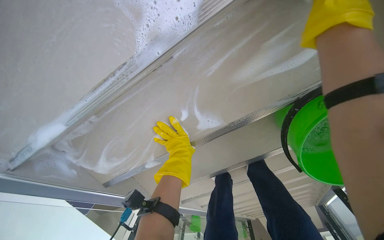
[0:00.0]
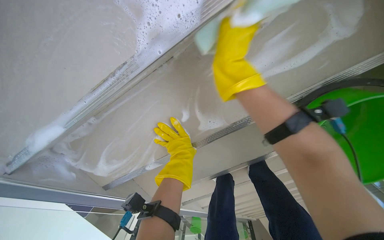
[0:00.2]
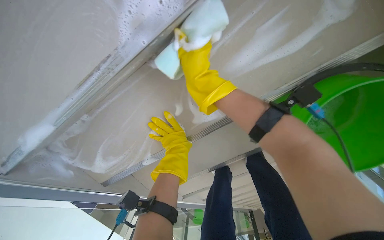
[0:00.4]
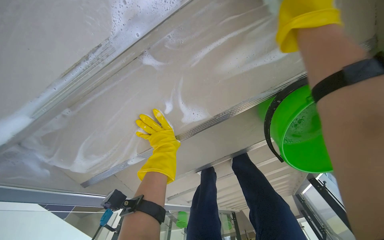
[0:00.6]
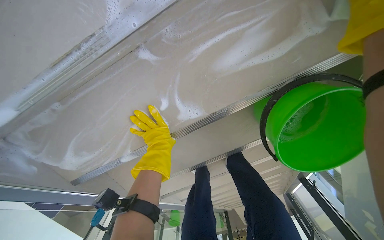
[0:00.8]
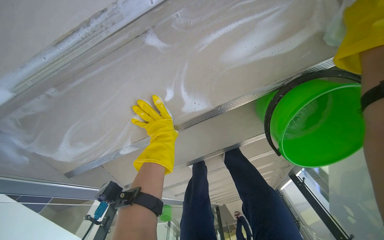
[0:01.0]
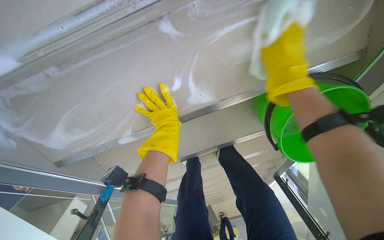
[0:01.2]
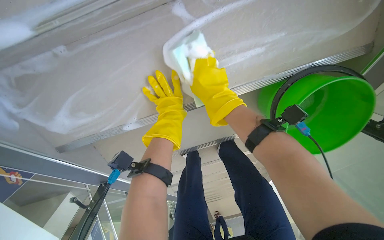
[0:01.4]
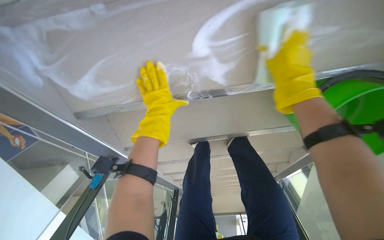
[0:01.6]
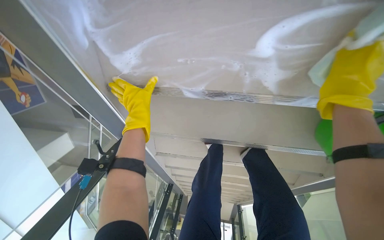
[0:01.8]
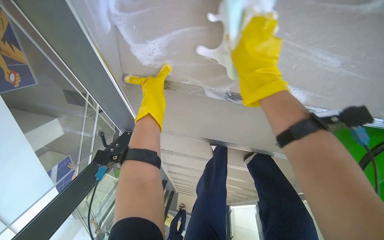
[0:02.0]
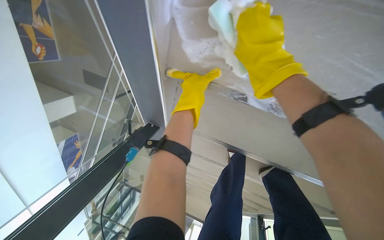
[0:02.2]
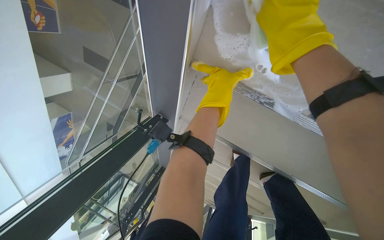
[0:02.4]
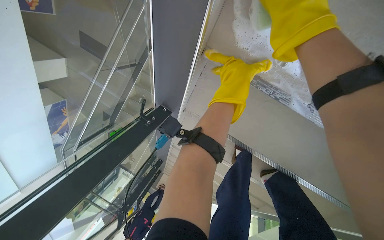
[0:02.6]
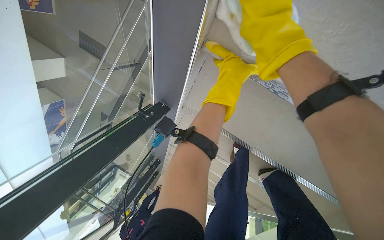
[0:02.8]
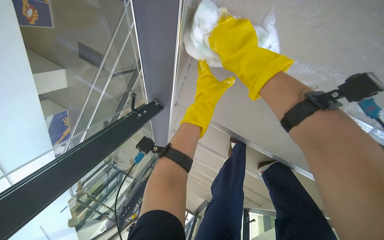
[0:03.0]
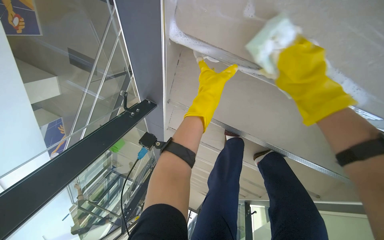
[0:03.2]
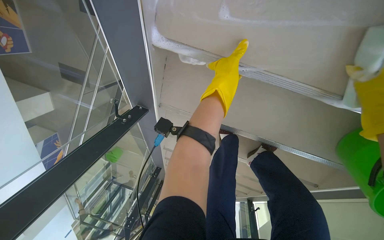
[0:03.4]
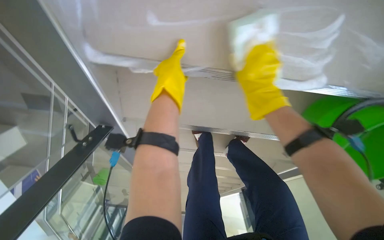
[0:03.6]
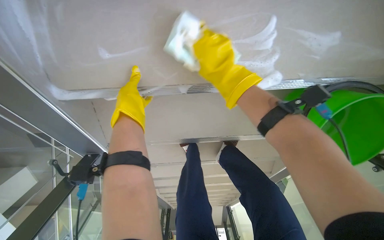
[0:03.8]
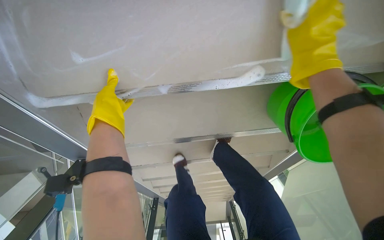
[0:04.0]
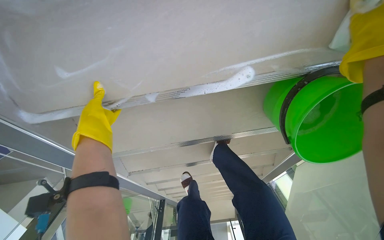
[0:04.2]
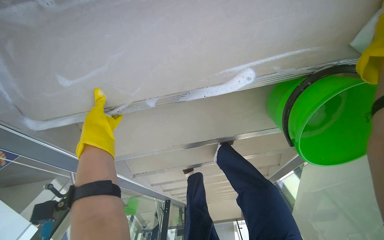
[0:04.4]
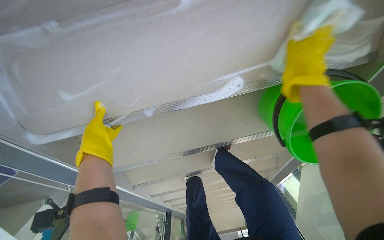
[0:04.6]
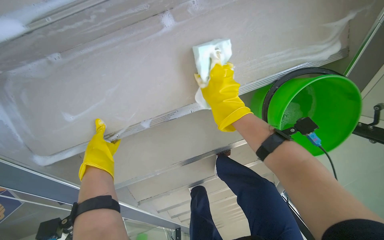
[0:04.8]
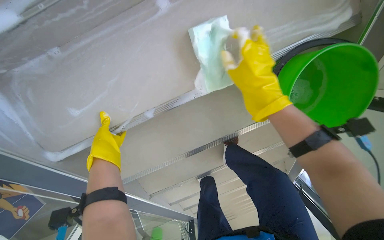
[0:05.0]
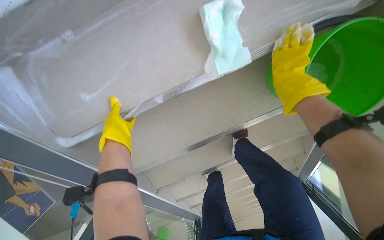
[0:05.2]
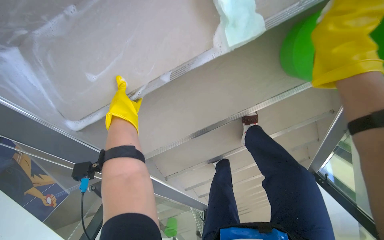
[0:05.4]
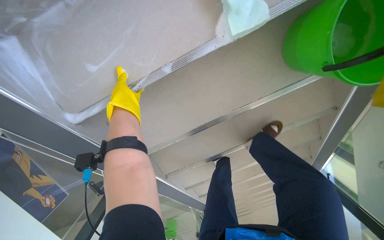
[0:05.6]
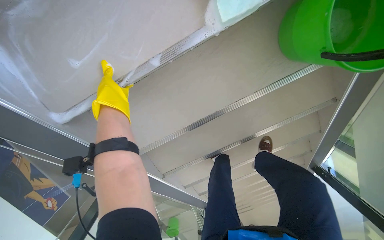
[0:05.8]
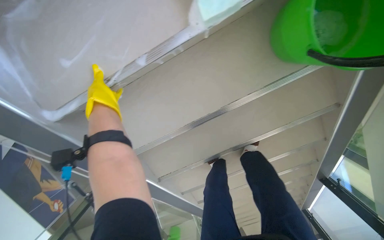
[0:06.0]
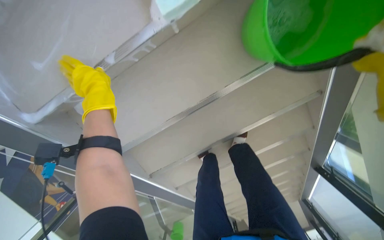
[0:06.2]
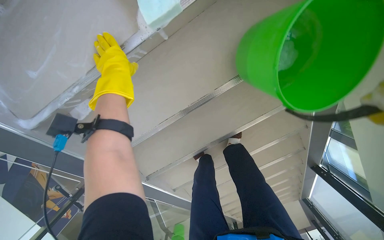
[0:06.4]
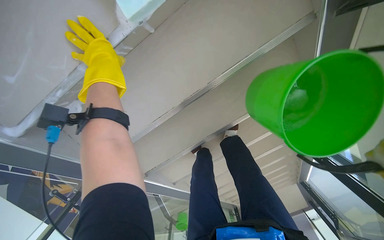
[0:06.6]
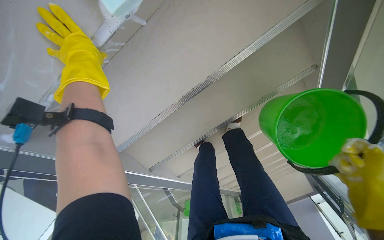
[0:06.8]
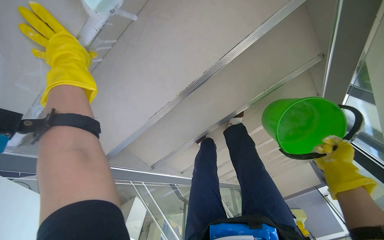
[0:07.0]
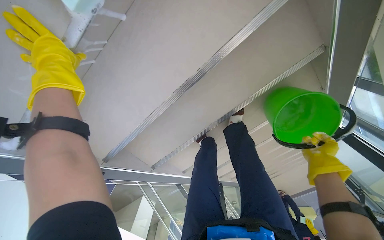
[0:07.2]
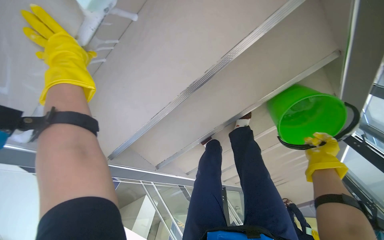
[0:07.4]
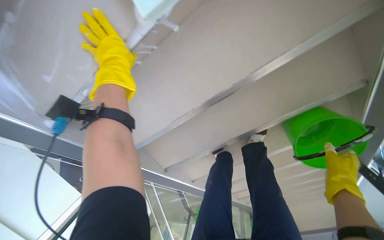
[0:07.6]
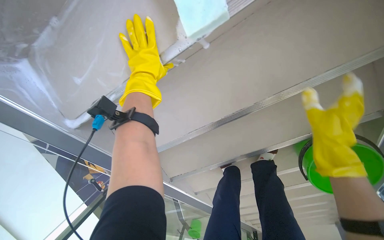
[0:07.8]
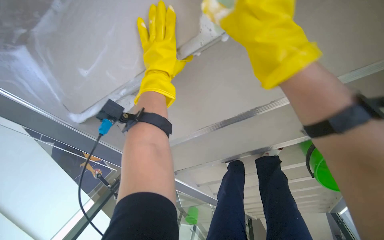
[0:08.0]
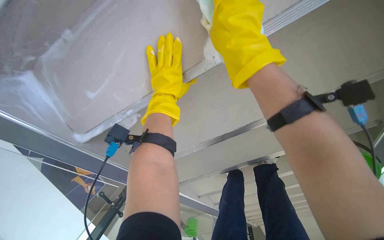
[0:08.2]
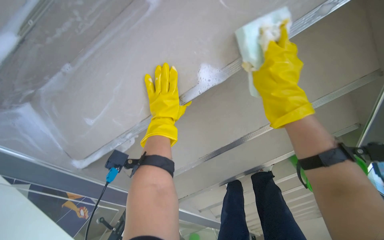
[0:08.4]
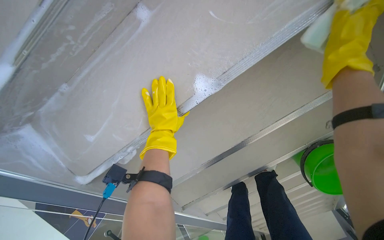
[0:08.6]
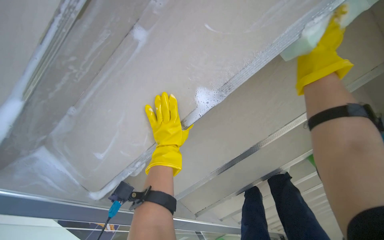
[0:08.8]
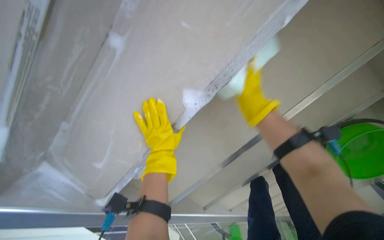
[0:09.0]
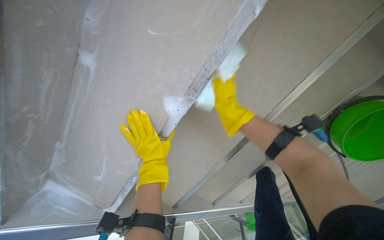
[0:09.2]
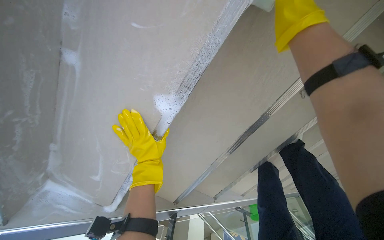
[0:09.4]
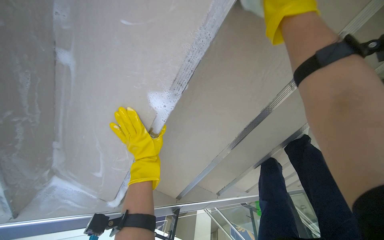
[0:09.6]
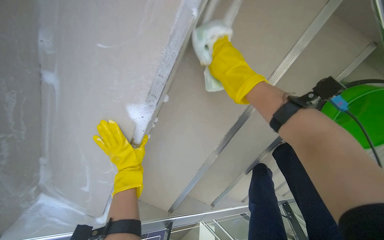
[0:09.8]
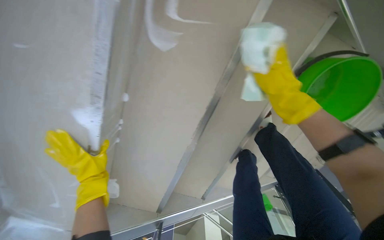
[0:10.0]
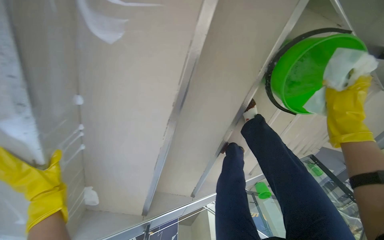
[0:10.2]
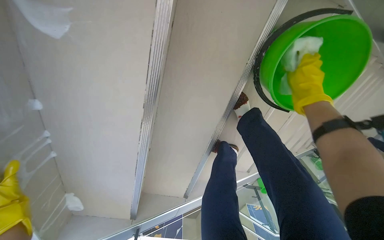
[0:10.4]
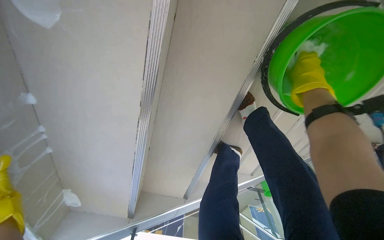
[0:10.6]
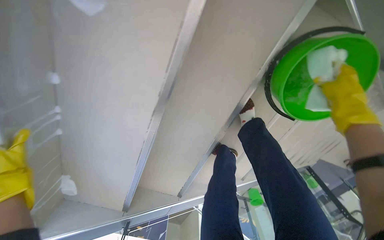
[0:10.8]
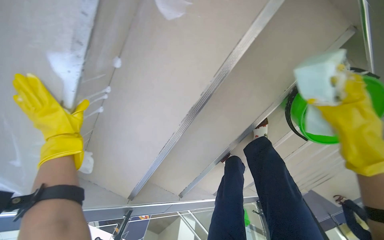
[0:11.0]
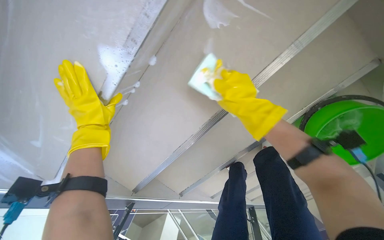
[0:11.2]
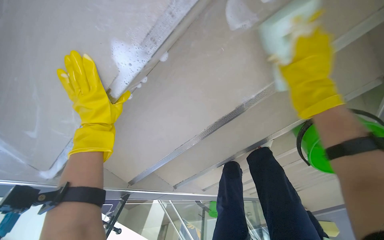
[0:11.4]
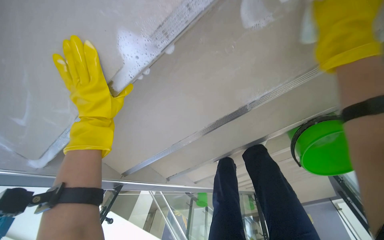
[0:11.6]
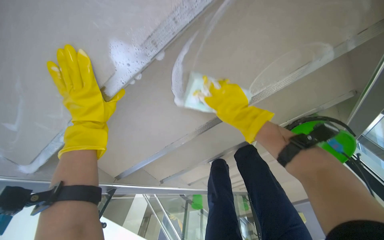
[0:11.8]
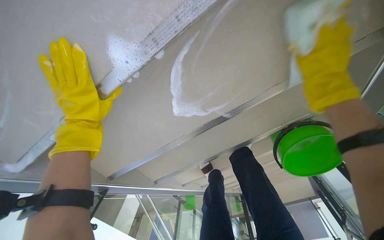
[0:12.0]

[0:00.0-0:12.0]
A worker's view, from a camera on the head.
Job: wiping surfaces.
The whole recording: Cleaning underside of stairs. The worker cleans the underside of the stairs with a sponge and soapy water.
0:00.0 to 0:01.6: The left hand travels to the left by about 10 cm.
0:01.6 to 0:03.0: The scene turns about 35 degrees clockwise in the picture.
0:03.0 to 0:04.4: The scene turns some 35 degrees counterclockwise in the picture.
0:06.0 to 0:07.6: The left hand goes roughly 15 cm up the picture.
0:07.6 to 0:09.0: The right hand heads up the picture and to the left, covering some 50 cm.
0:09.0 to 0:10.4: The head travels to the right, roughly 50 cm. Everything in view rotates approximately 25 degrees counterclockwise.
0:10.4 to 0:12.0: The scene rotates clockwise by about 35 degrees.

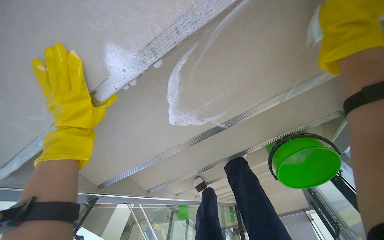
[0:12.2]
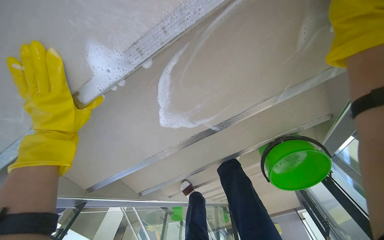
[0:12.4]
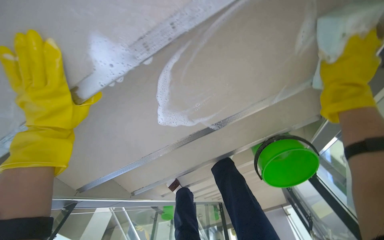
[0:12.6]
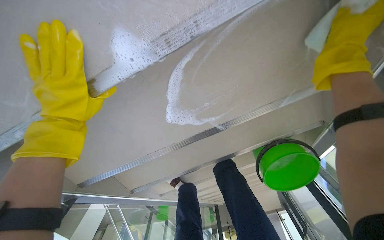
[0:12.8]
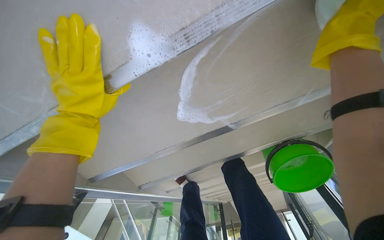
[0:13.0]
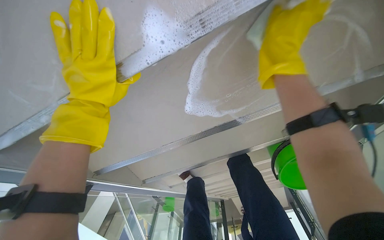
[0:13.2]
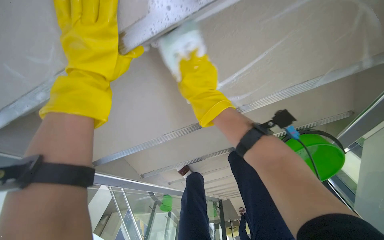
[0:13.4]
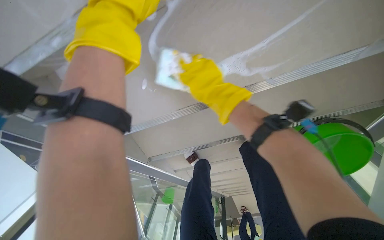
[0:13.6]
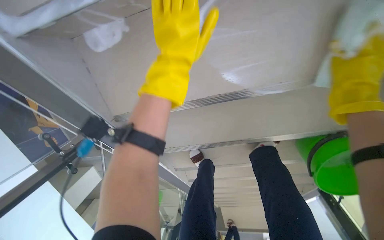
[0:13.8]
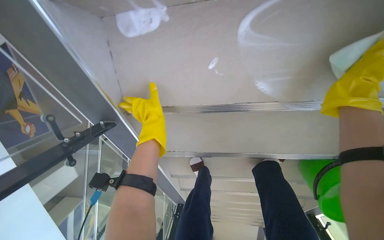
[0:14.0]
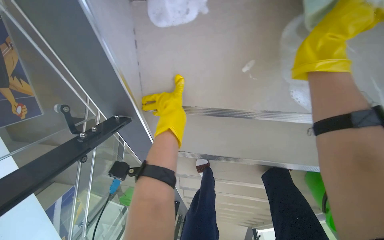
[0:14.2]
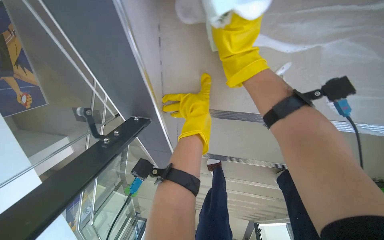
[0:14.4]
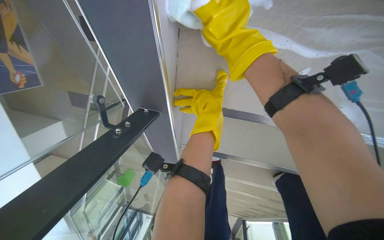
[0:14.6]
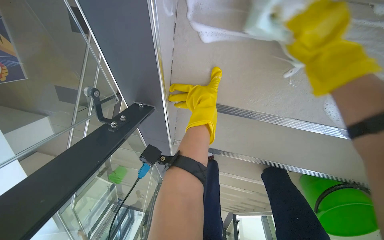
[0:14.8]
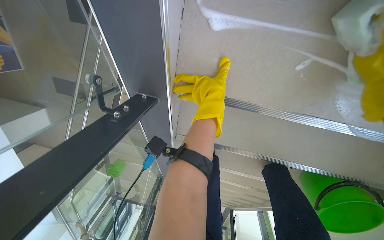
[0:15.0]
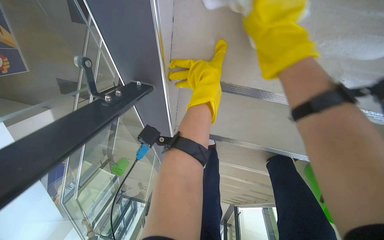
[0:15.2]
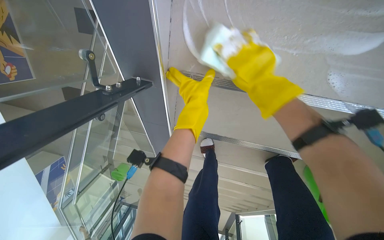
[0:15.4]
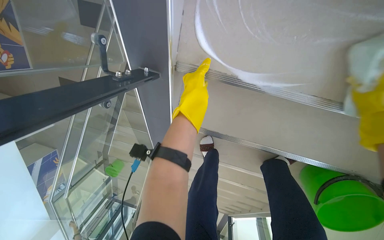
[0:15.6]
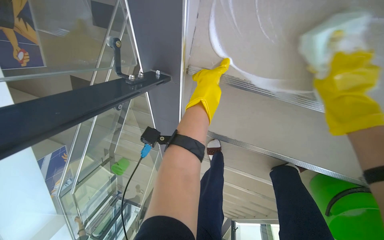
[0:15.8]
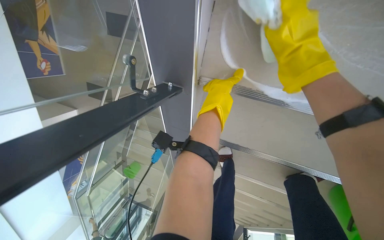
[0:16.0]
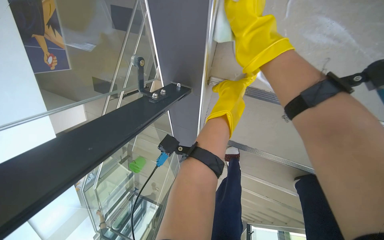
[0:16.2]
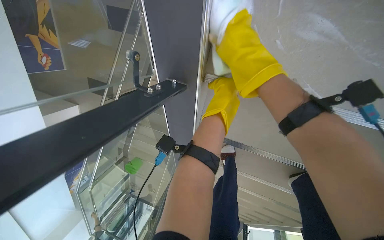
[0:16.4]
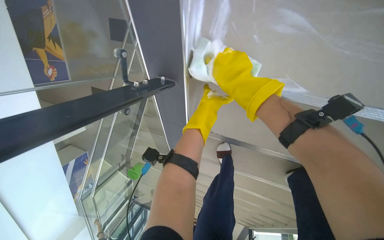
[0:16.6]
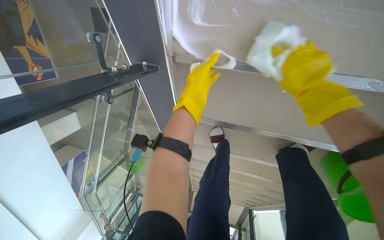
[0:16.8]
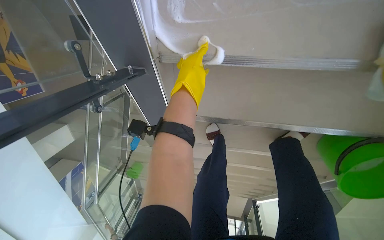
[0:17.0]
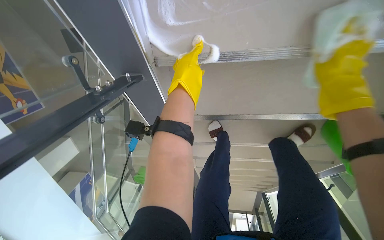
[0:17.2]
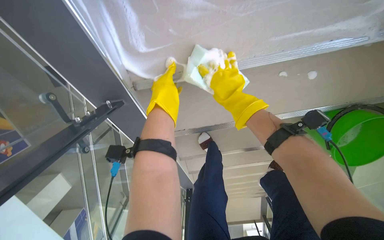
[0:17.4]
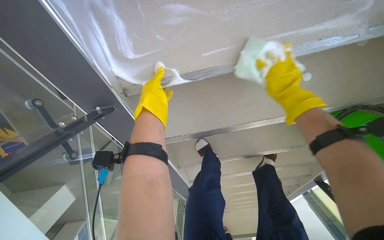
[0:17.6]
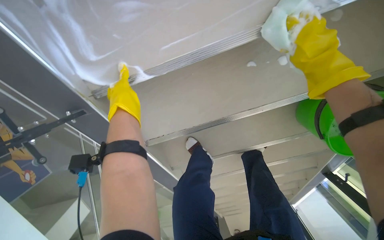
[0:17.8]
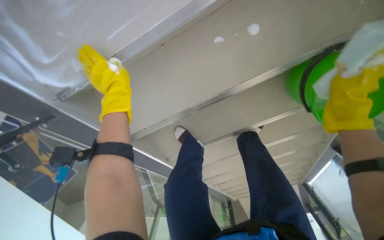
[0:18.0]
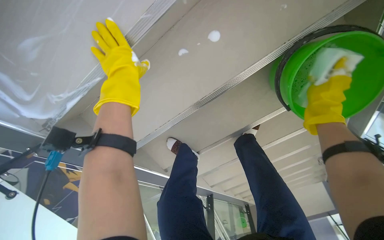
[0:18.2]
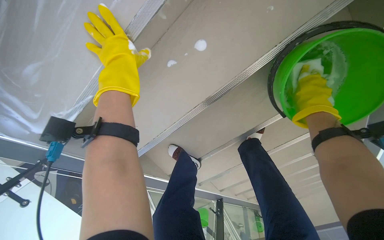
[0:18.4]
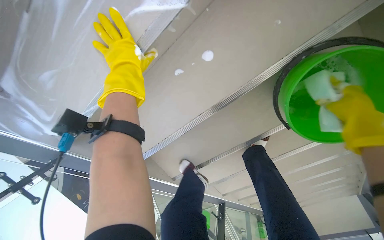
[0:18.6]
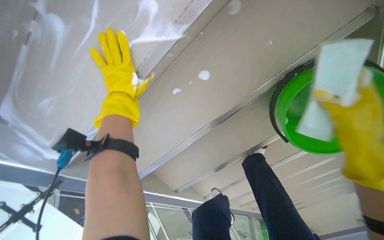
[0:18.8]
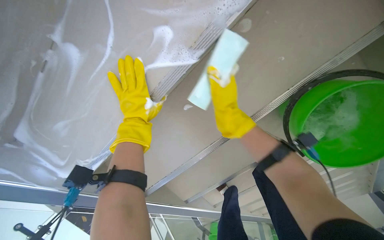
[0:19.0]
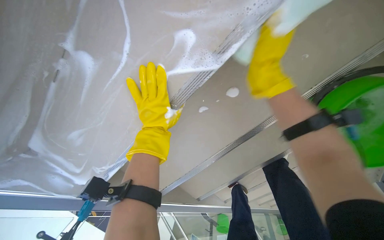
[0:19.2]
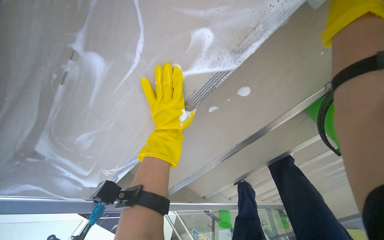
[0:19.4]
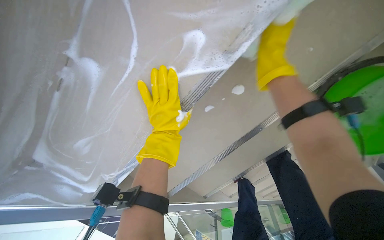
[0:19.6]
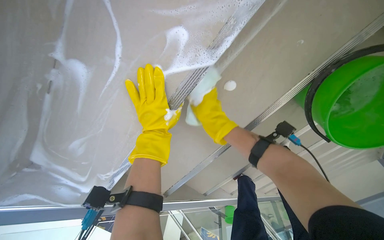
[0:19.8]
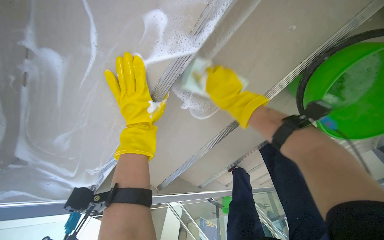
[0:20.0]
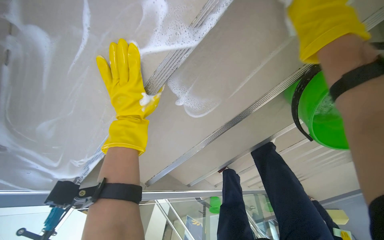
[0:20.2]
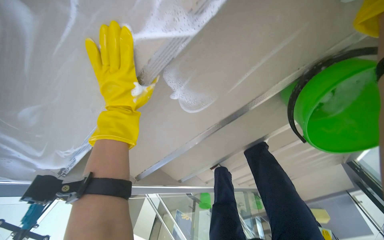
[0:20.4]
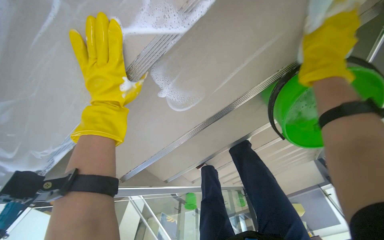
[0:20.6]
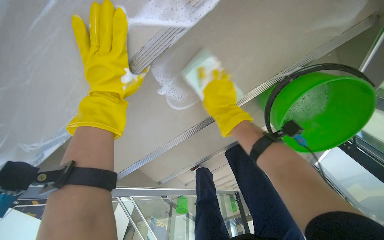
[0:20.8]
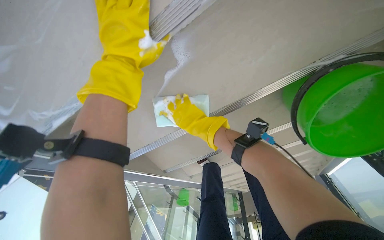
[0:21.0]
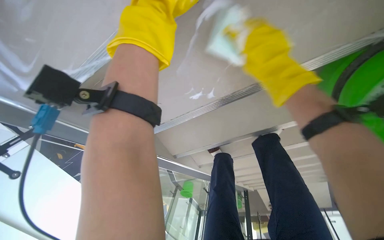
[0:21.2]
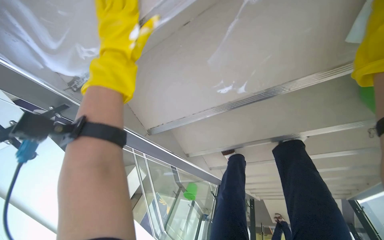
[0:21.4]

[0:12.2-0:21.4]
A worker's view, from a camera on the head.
Job: wiping surfaces.
The whole recording: Cleaning underside of stairs. The worker cleans the underside of the stairs with a sponge and soapy water.
0:13.8 to 0:15.2: The left hand moves farther from the camera, approximately 20 cm.
0:16.8 to 0:18.4: The scene rotates counterclockwise by approximately 35 degrees.
0:19.8 to 0:21.4: The scene rotates clockwise by approximately 25 degrees.
